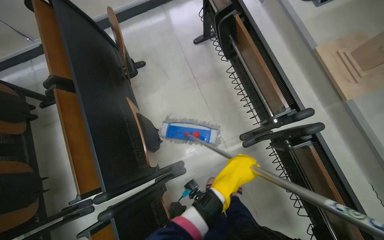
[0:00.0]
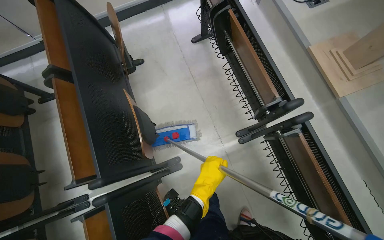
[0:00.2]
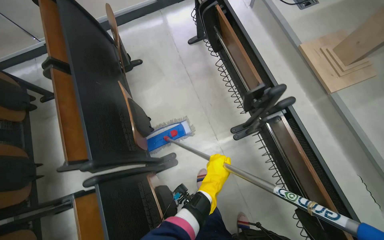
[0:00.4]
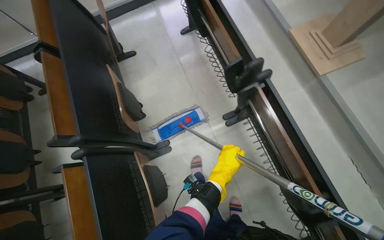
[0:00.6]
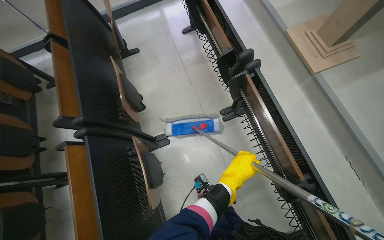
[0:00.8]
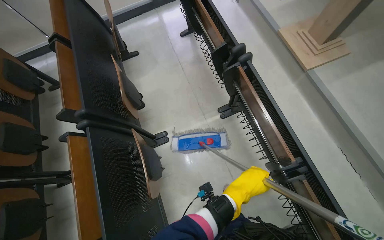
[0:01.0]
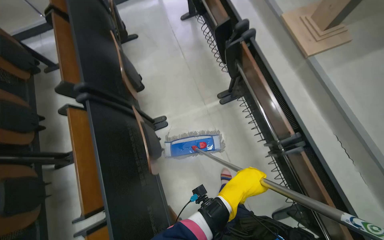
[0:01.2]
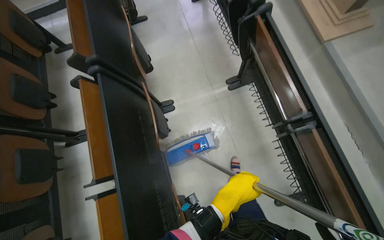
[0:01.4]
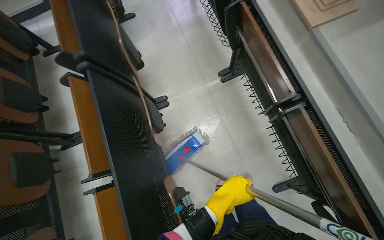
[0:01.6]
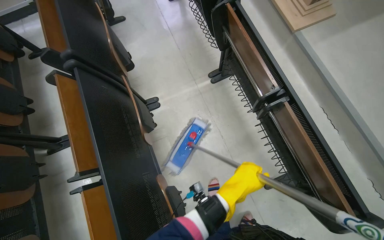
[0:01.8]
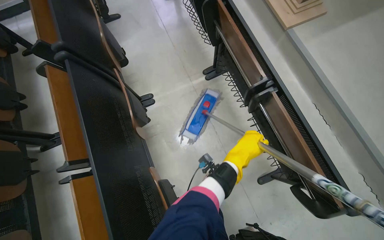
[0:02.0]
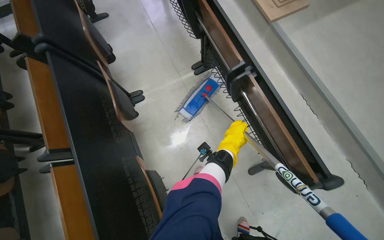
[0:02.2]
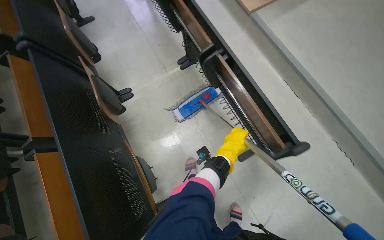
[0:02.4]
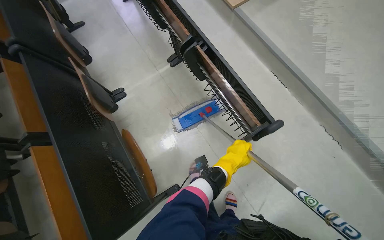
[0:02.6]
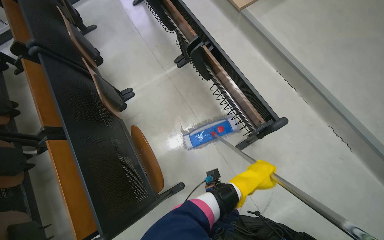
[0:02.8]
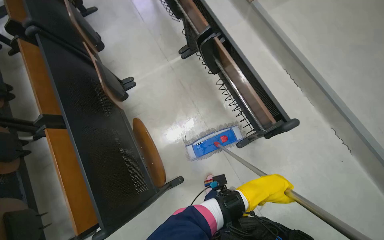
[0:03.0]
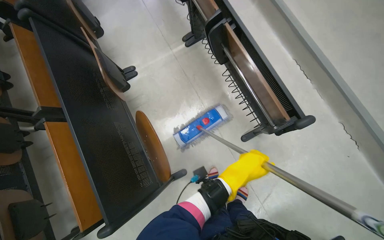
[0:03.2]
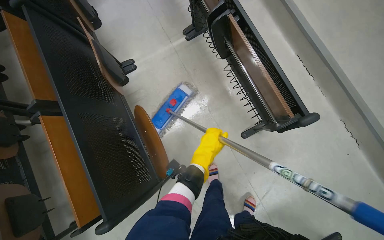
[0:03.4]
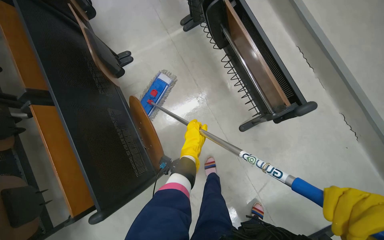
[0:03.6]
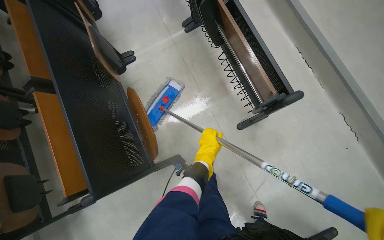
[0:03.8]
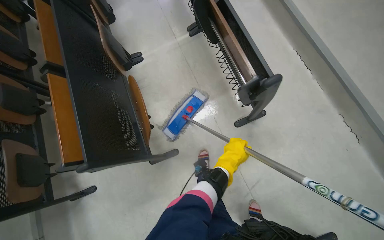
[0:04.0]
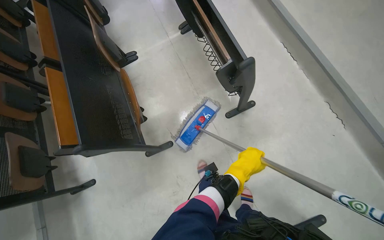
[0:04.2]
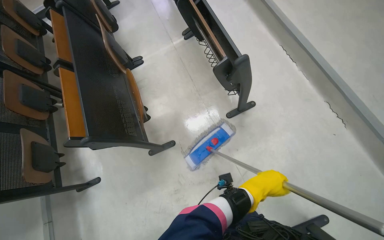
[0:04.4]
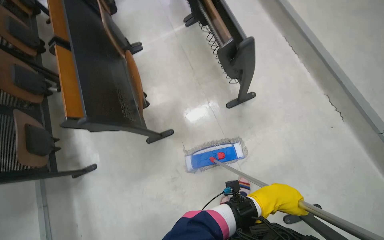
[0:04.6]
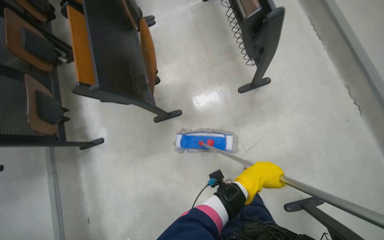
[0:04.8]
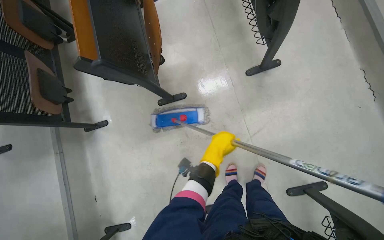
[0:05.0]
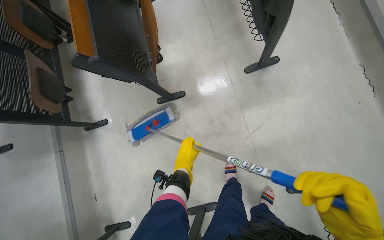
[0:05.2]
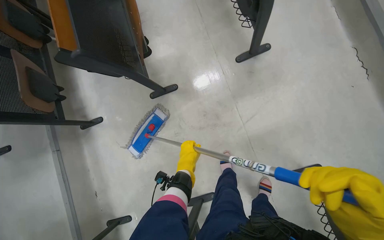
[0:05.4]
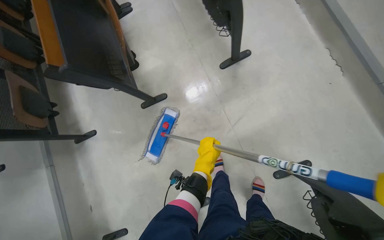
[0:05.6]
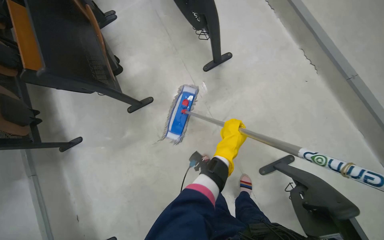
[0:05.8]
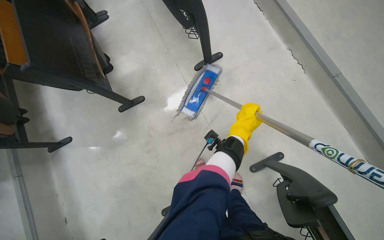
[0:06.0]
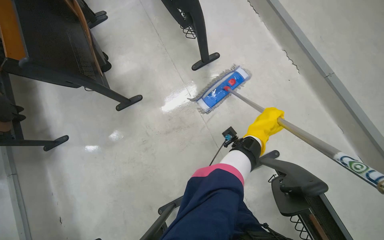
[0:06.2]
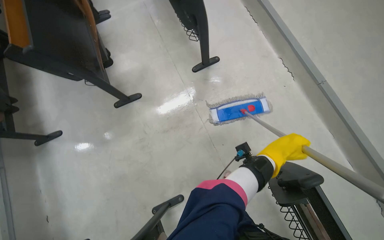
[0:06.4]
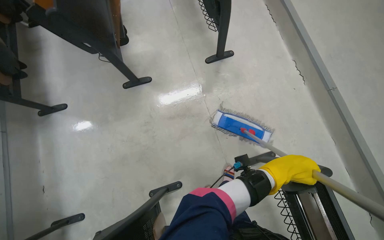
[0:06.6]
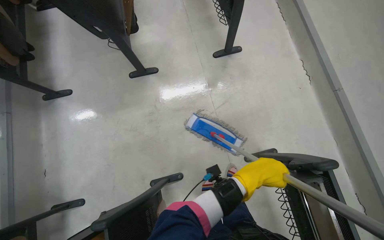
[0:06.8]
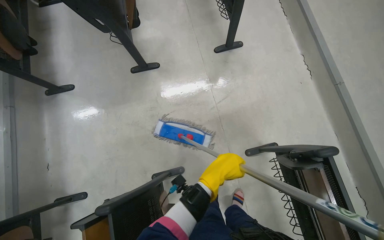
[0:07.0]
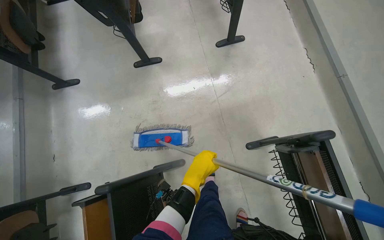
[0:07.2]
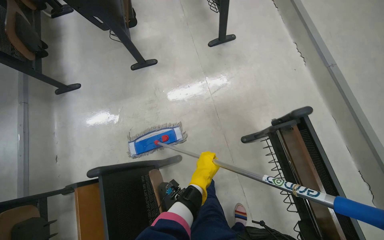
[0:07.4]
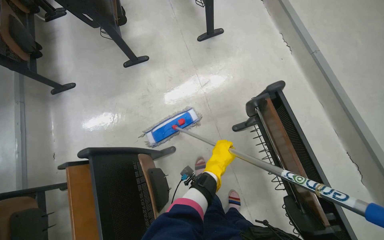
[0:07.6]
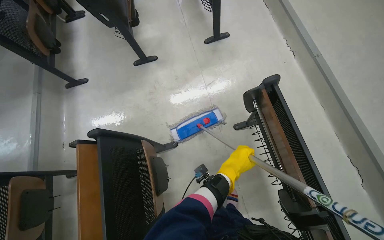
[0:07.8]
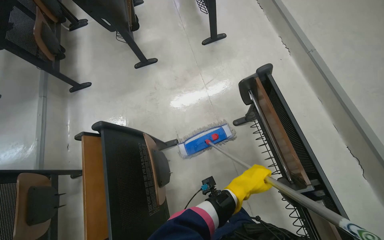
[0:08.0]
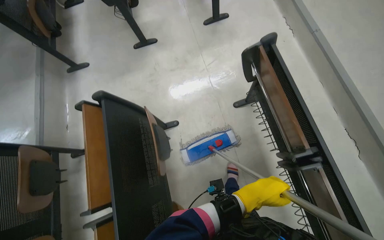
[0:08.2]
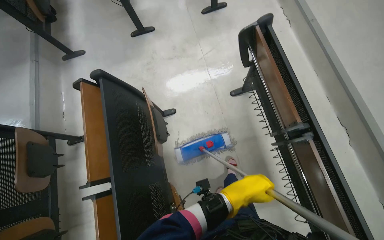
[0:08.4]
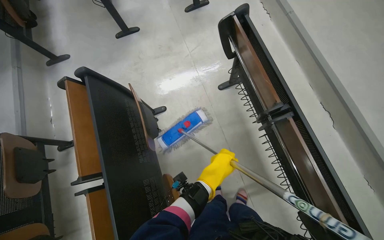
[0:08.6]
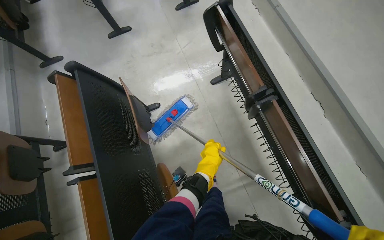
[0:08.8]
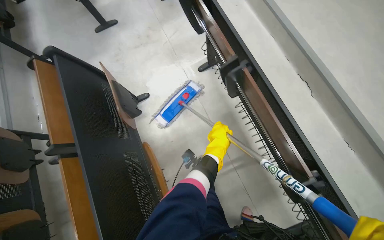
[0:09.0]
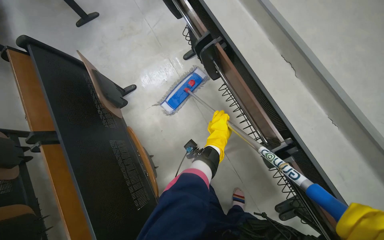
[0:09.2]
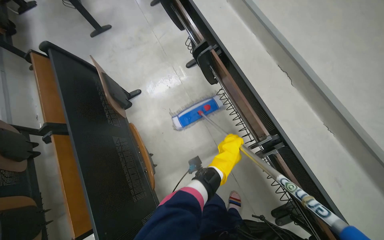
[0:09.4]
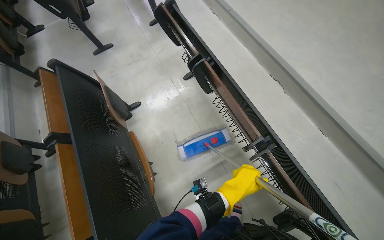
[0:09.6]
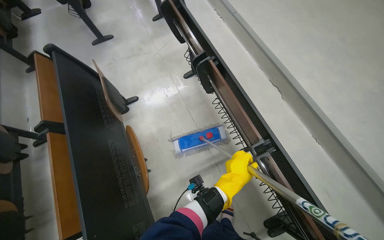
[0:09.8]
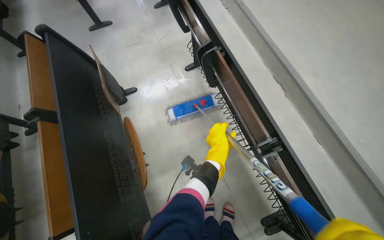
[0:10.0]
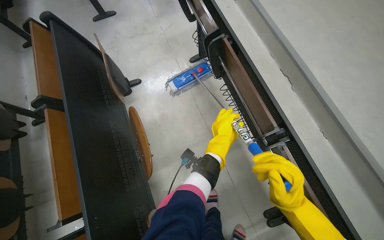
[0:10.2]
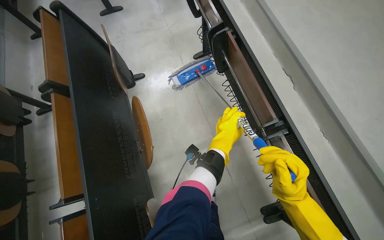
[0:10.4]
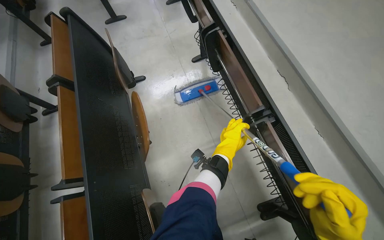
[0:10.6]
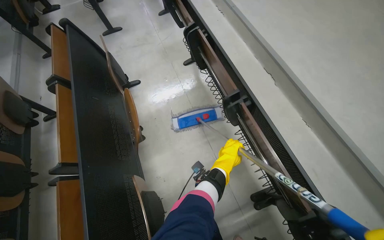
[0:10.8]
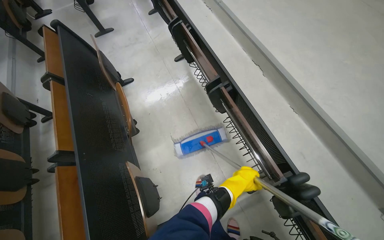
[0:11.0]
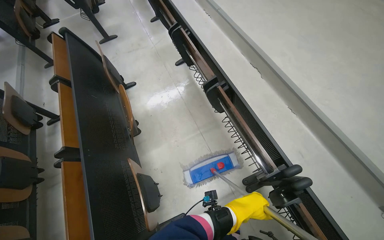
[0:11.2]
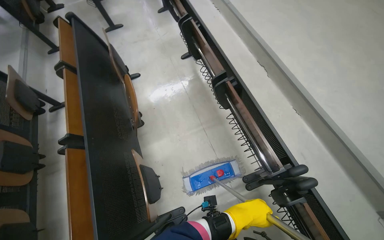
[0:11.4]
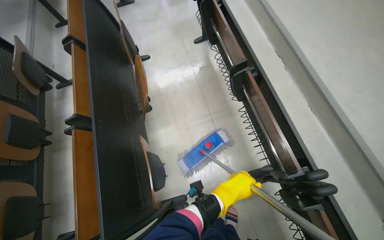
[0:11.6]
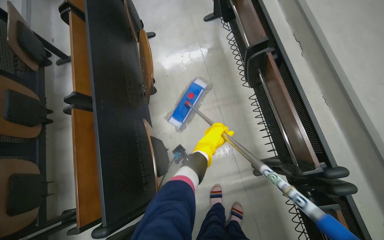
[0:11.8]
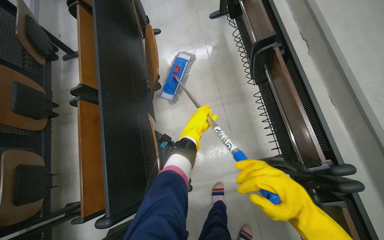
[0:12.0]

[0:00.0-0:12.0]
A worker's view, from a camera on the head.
Job: mopping floor.
The whole recording: Mopping lecture hall floor. The worker mops the floor of the lecture hall, moving between rows of seats.
0:00.0 to 0:01.6: The head travels approximately 70 cm.
0:01.6 to 0:03.0: The camera is carried roughly 40 cm.
0:03.0 to 0:04.4: The head travels roughly 50 cm.
0:04.4 to 0:06.0: The head travels about 40 cm.
0:06.0 to 0:07.6: The head travels about 50 cm.
0:07.6 to 0:09.0: The camera is carried approximately 60 cm.
0:09.0 to 0:10.4: The left hand moves approximately 25 cm down the picture and comes back.
0:10.4 to 0:12.0: The left hand goes down the picture and returns, approximately 50 cm each way.

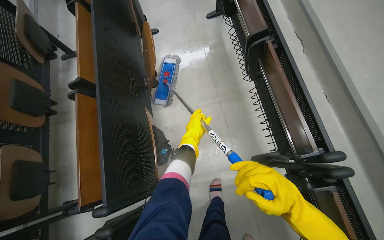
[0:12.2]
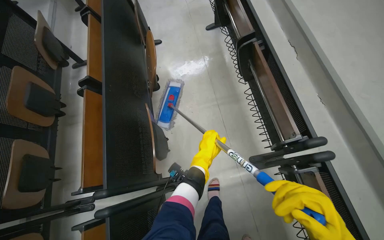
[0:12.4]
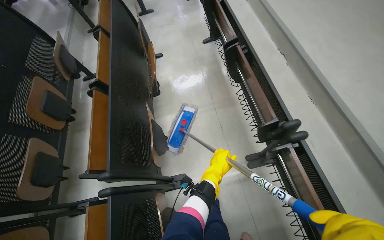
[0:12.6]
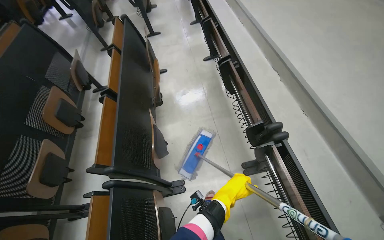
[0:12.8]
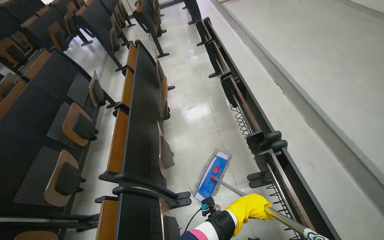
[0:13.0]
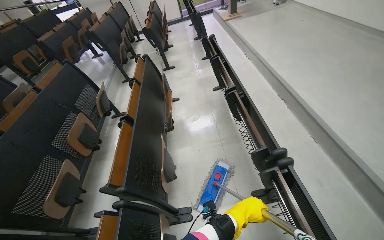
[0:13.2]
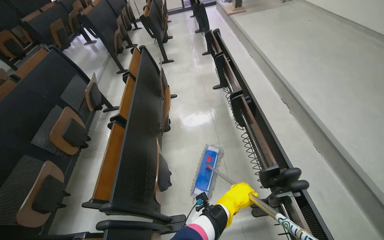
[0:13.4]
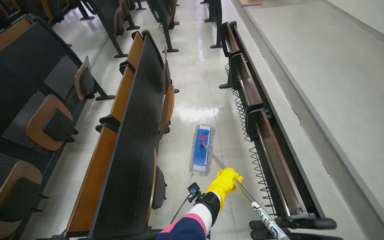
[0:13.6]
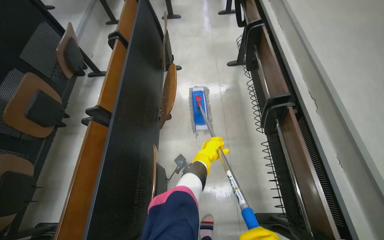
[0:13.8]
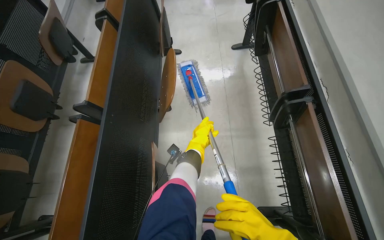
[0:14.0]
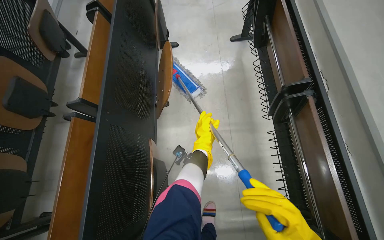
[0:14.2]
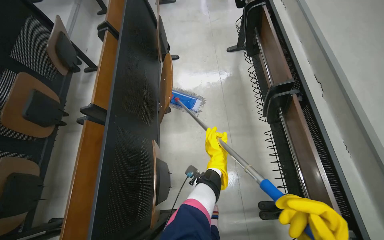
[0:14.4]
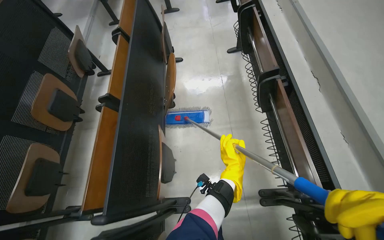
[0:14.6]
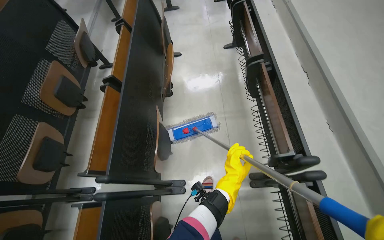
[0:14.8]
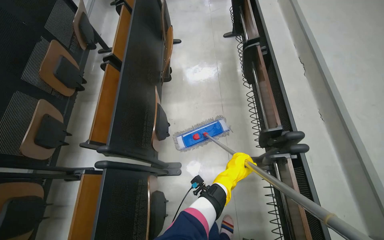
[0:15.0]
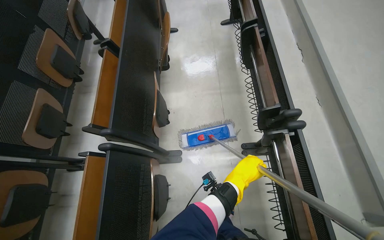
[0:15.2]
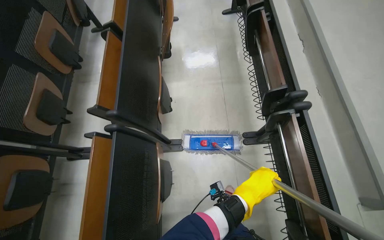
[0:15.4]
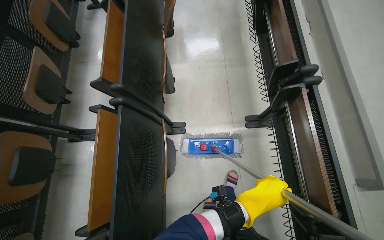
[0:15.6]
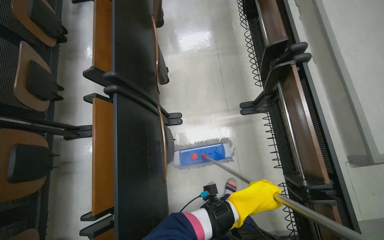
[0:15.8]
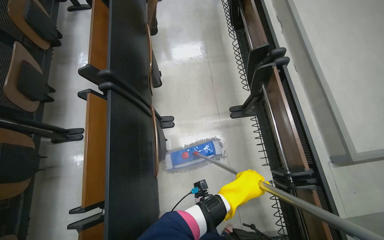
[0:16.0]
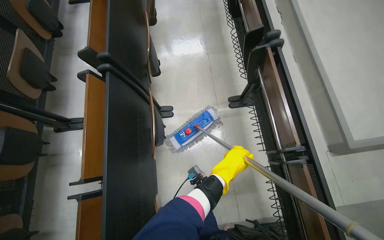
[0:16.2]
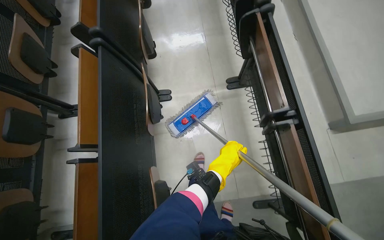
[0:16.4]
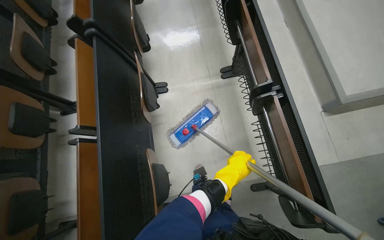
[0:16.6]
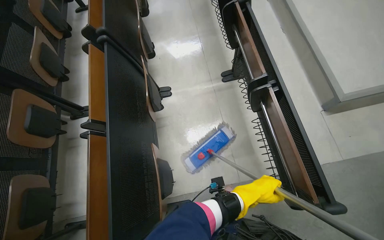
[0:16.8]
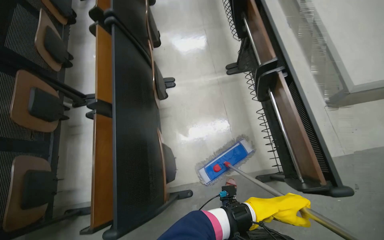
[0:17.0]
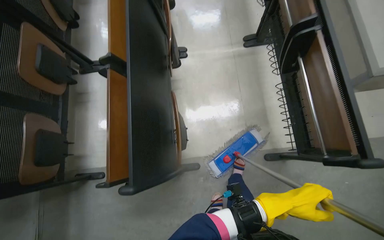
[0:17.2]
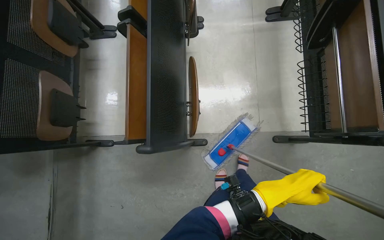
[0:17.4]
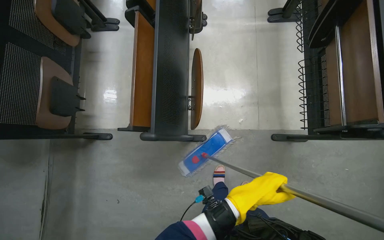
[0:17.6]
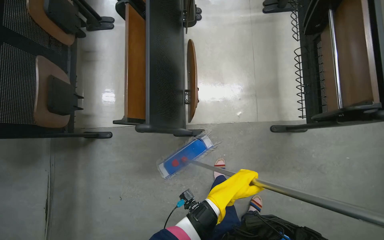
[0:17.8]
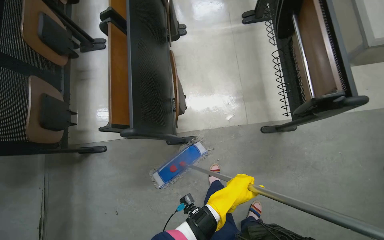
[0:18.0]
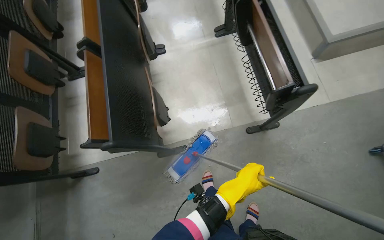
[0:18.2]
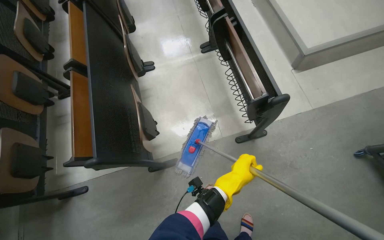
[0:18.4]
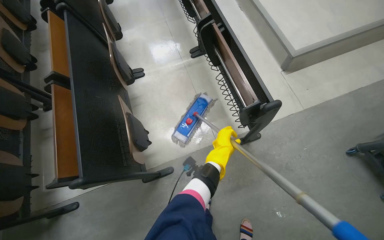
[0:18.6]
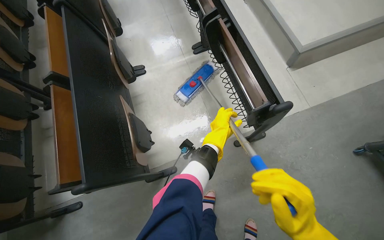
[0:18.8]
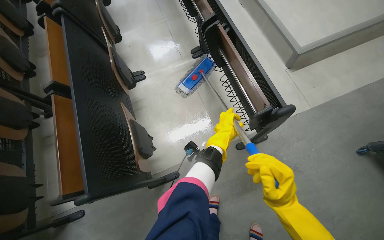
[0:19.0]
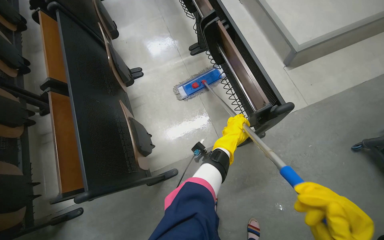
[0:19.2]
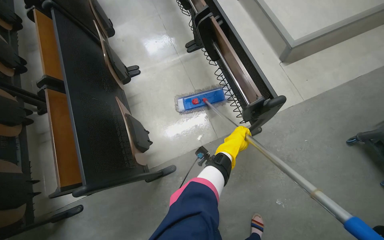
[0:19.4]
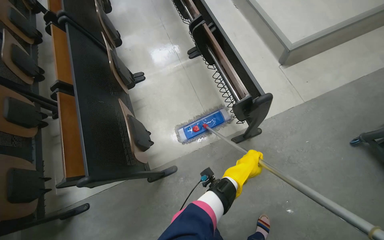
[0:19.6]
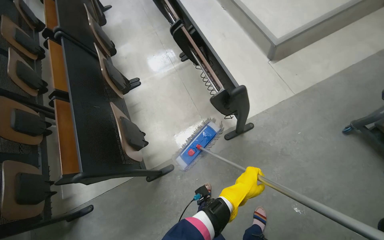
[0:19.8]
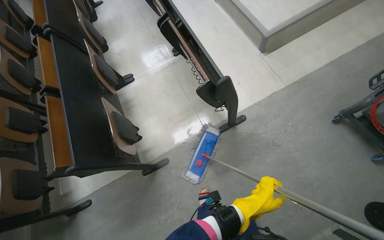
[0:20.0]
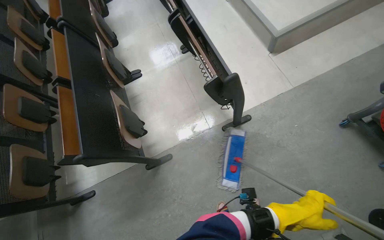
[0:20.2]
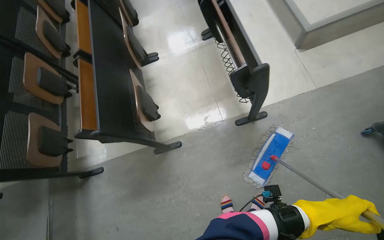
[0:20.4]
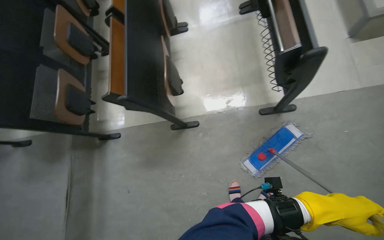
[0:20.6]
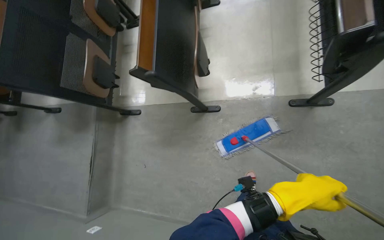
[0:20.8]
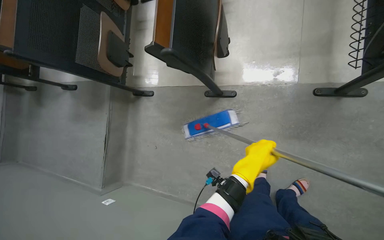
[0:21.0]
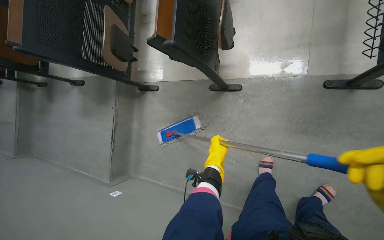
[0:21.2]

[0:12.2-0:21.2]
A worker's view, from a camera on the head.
Job: mopping floor.
The whole recording: Mopping lecture hall floor. The worker mops the floor of the lecture hall, moving between rows of seats.
0:12.2 to 0:13.8: The left hand moves some 30 cm down the picture and comes back.
0:13.8 to 0:15.2: The head travels roughly 40 cm.
0:15.2 to 0:16.6: The wearer moves roughly 60 cm.
0:16.6 to 0:18.2: The wearer moves roughly 50 cm.
0:18.2 to 0:19.8: The left hand reaches roughly 25 cm up the picture, then returns.
0:19.8 to 0:21.2: The wearer looks about 35 degrees further to the left. The view tips downward by some 25 degrees.
